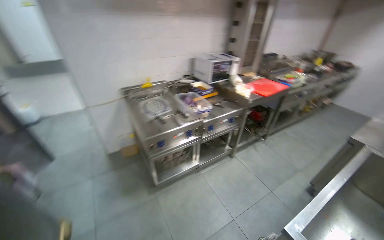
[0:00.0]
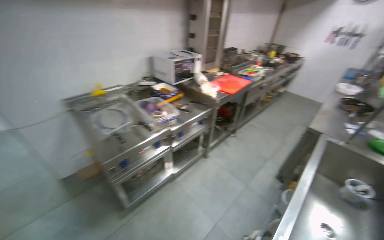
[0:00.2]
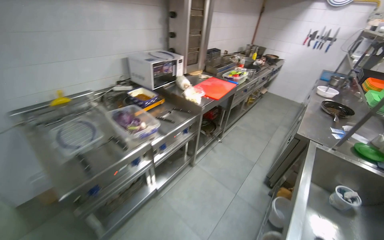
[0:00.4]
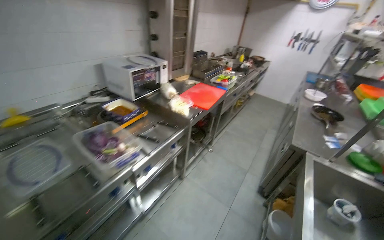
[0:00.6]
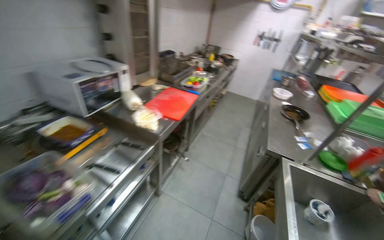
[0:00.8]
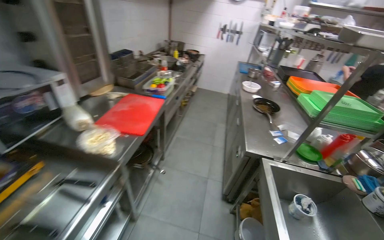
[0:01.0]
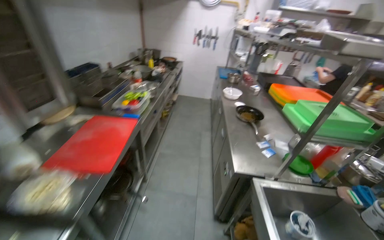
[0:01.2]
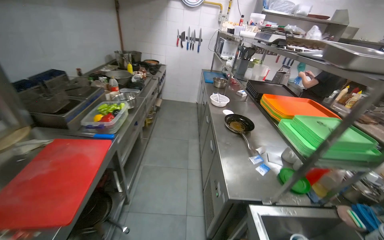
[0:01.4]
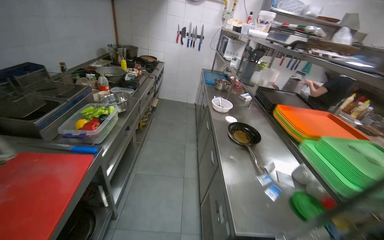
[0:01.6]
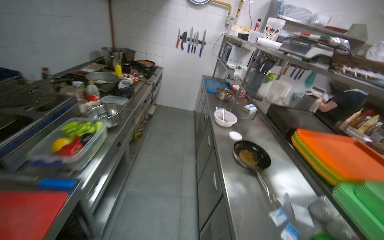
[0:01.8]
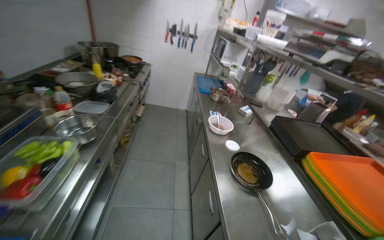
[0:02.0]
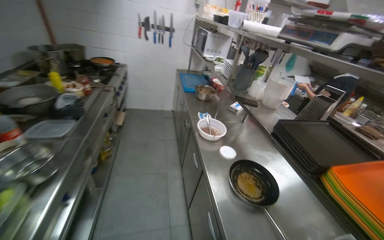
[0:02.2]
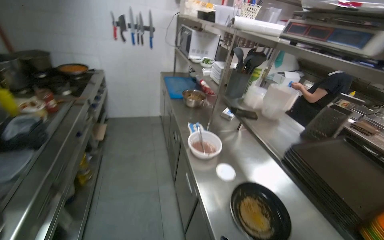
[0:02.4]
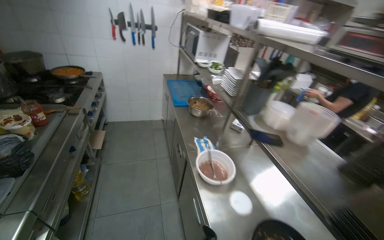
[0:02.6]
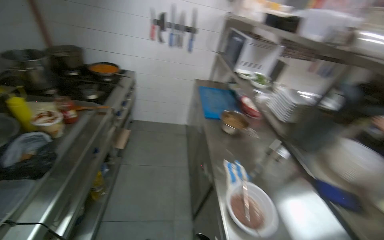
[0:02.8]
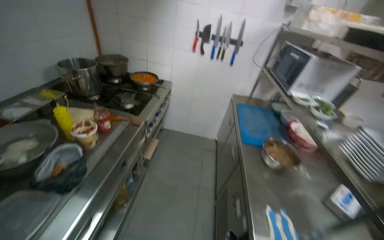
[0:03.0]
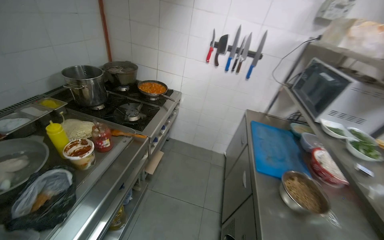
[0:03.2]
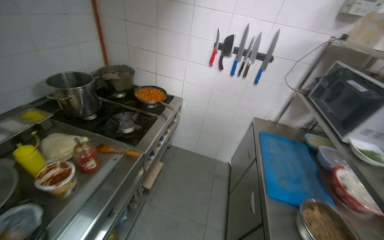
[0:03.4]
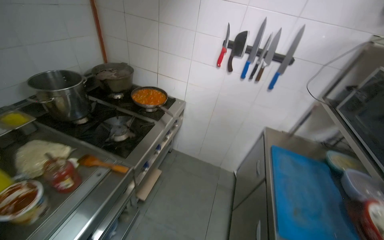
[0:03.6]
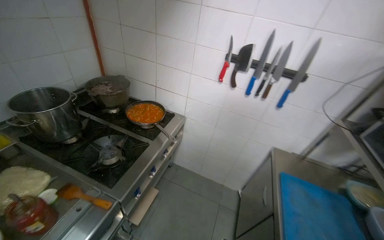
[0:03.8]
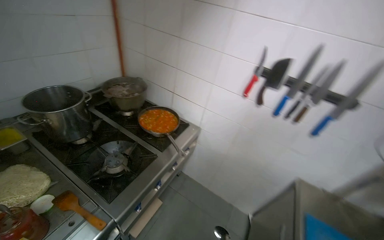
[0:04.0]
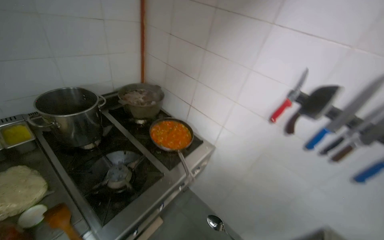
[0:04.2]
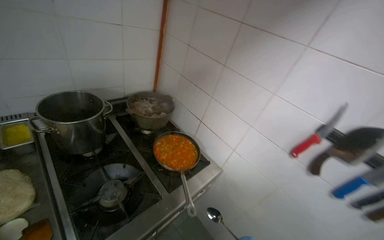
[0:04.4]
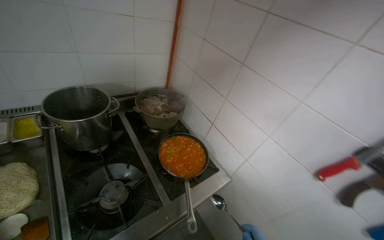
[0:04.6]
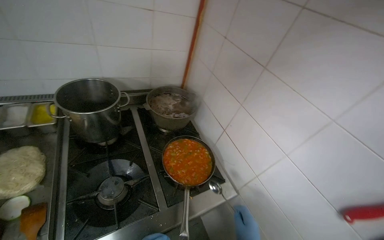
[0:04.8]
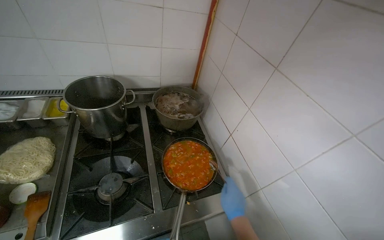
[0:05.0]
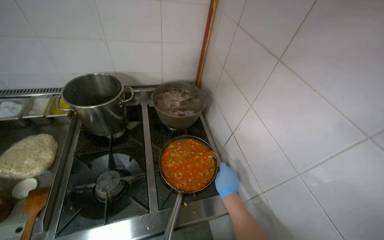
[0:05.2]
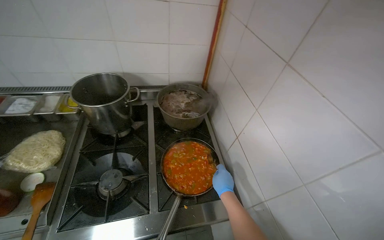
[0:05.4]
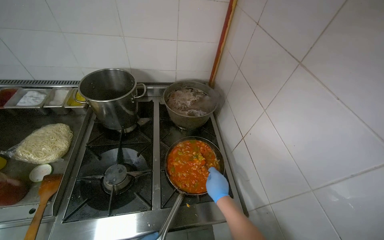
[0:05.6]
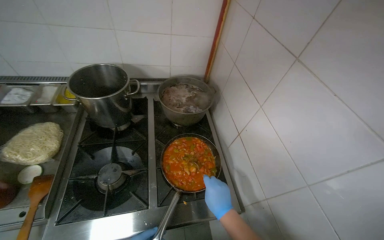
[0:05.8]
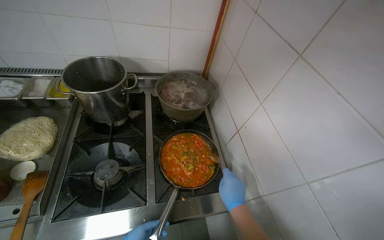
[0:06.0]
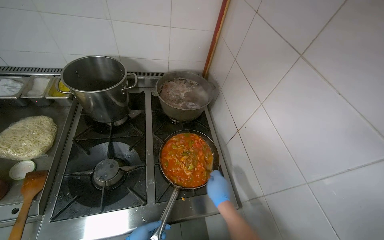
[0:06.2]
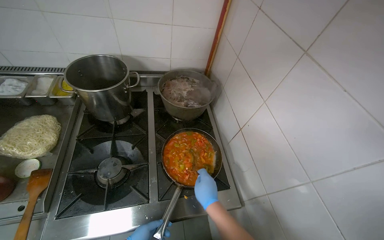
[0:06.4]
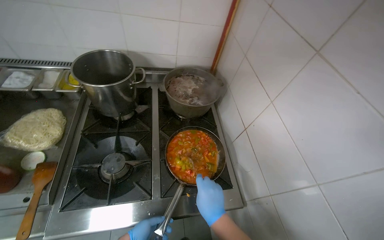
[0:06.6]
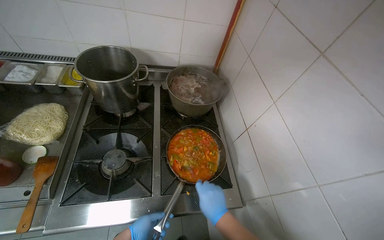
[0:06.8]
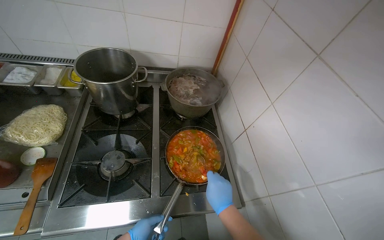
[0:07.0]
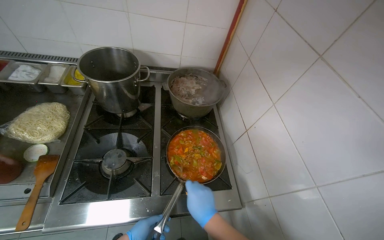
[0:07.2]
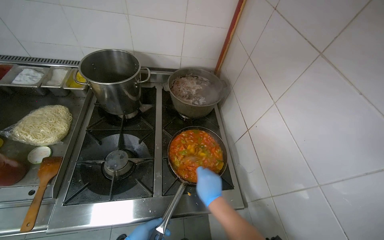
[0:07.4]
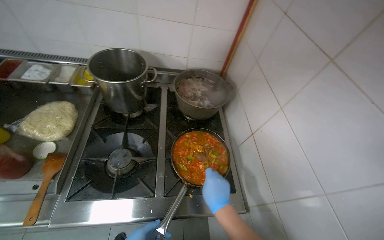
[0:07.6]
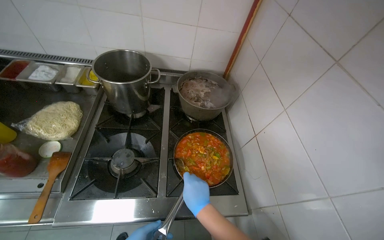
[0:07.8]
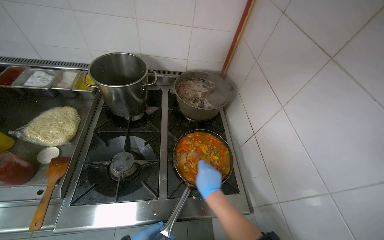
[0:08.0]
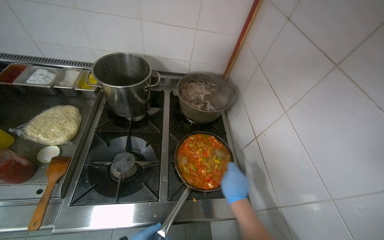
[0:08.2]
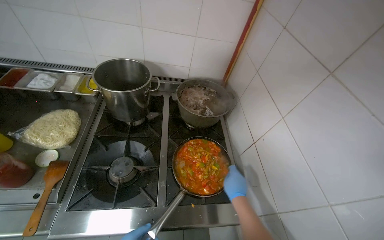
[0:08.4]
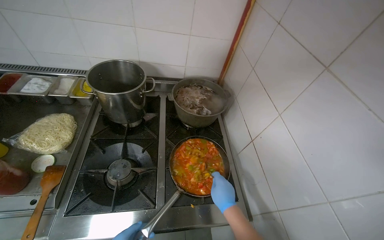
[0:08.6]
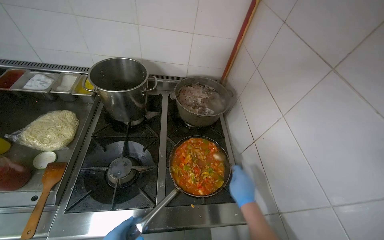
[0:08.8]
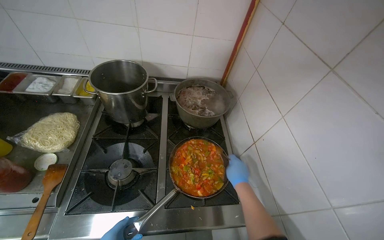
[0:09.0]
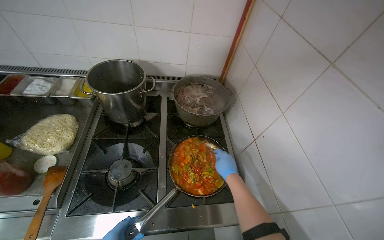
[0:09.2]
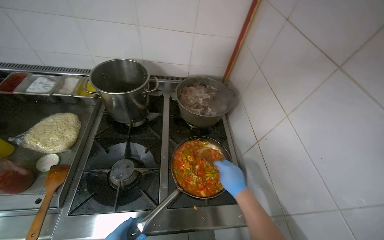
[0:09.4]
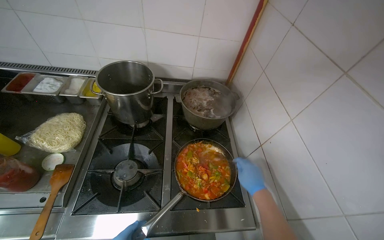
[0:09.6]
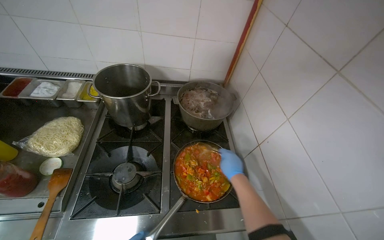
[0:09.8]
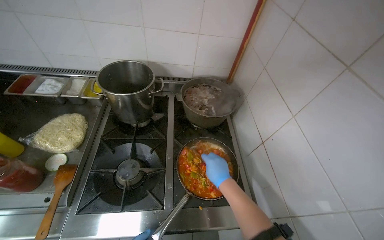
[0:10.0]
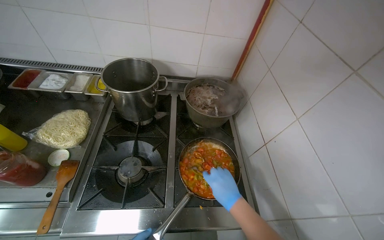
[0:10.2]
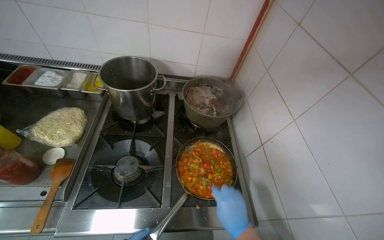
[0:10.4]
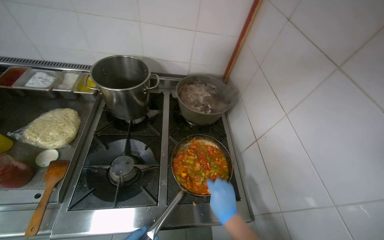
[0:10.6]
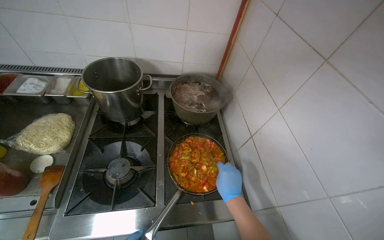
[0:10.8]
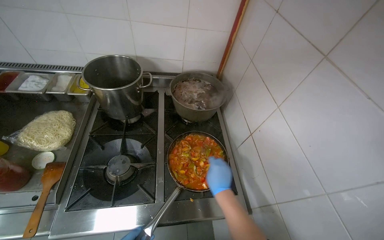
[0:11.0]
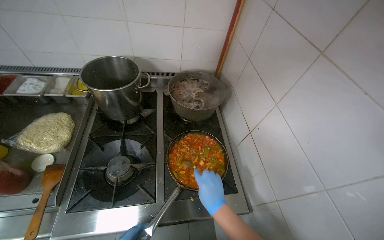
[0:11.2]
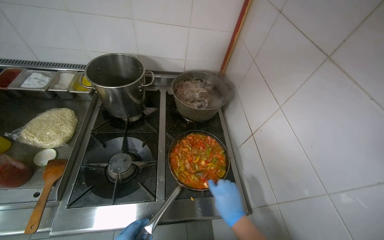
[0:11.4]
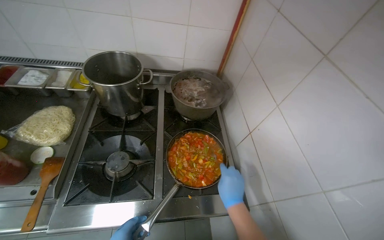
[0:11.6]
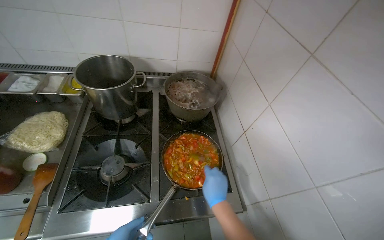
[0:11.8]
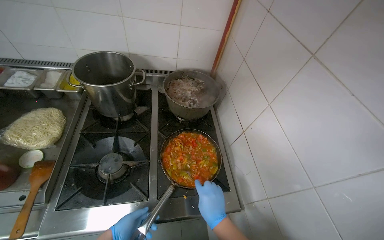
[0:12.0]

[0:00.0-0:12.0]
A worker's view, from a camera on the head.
Job: cooking food.
The whole recording: Adding and stirring vegetables in pan. The worker stirs the vegetables in a pan, tastes them, and adds sauce and seasoning.
0:00.0 to 0:01.6: The head travels some 1.5 m. The wearer's head swings approximately 60 degrees to the right.
0:01.6 to 0:03.0: The camera travels roughly 1.5 m.
0:03.0 to 0:04.4: The camera travels roughly 1 m. The head turns to the left by roughly 40 degrees.
0:04.4 to 0:06.0: The head rotates approximately 30 degrees to the left.
0:06.0 to 0:07.6: The right hand is displaced to the left by some 10 cm.
0:07.6 to 0:09.0: The right hand heads farther from the camera and to the right, covering about 15 cm.
0:09.0 to 0:10.4: The right hand is displaced nearer to the camera by roughly 15 cm.

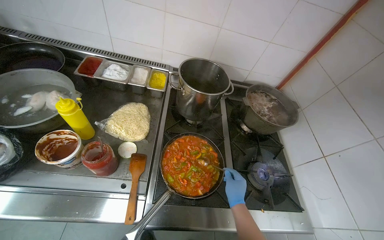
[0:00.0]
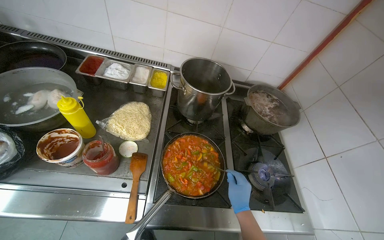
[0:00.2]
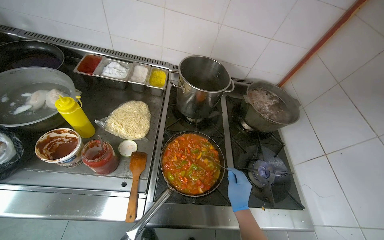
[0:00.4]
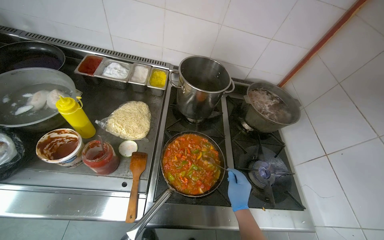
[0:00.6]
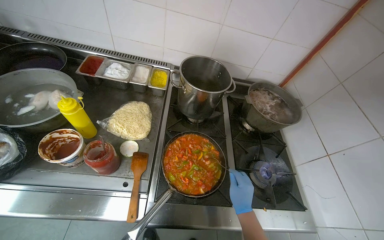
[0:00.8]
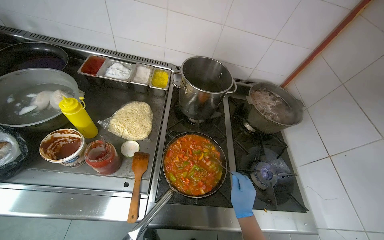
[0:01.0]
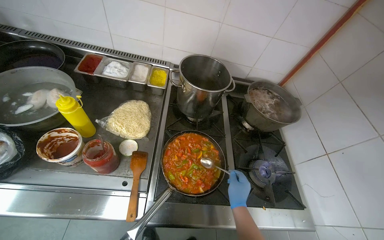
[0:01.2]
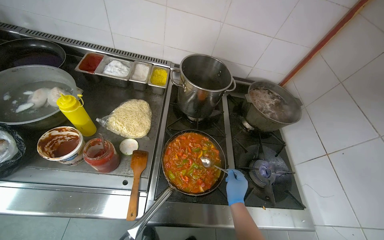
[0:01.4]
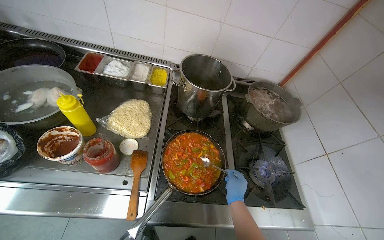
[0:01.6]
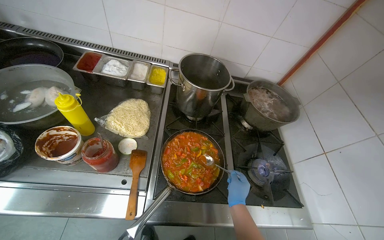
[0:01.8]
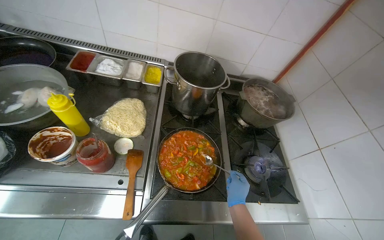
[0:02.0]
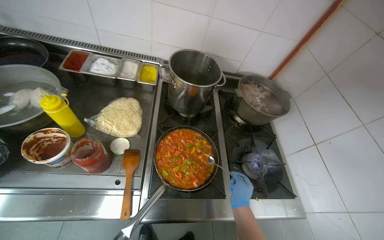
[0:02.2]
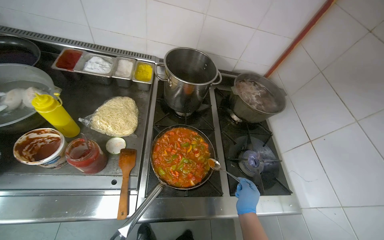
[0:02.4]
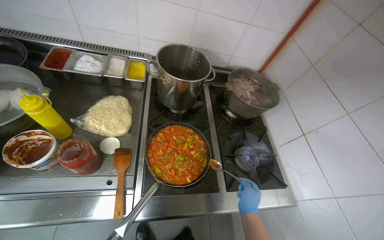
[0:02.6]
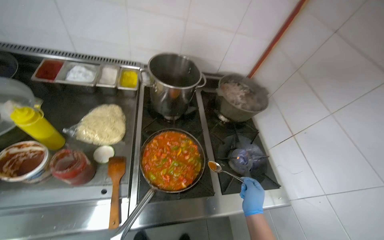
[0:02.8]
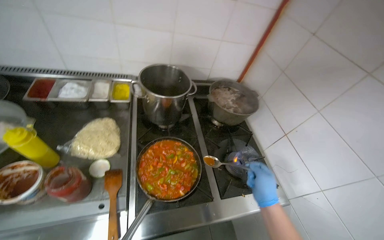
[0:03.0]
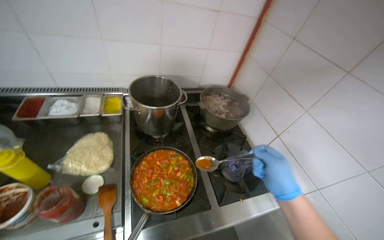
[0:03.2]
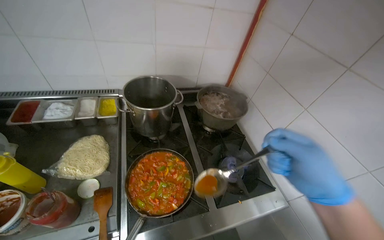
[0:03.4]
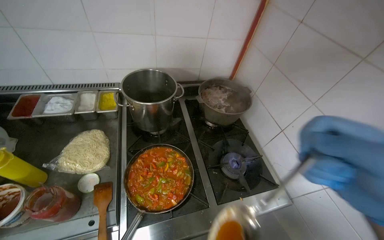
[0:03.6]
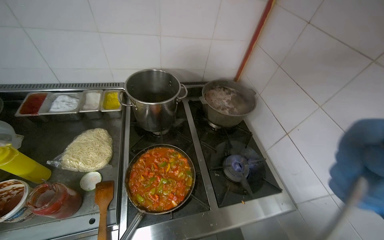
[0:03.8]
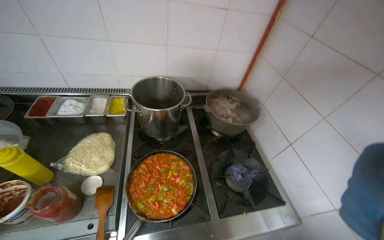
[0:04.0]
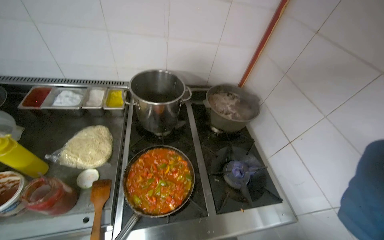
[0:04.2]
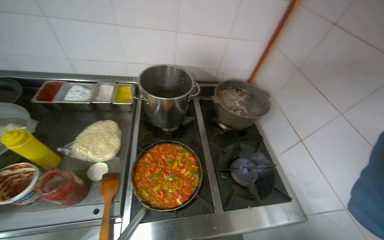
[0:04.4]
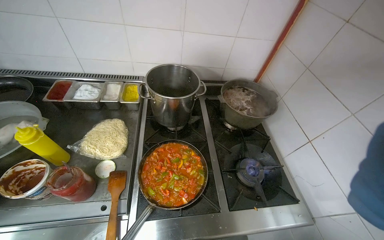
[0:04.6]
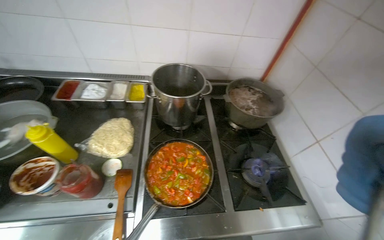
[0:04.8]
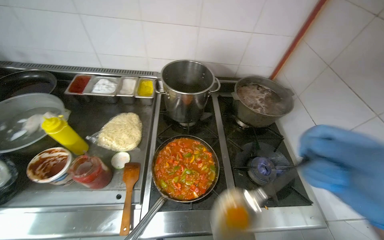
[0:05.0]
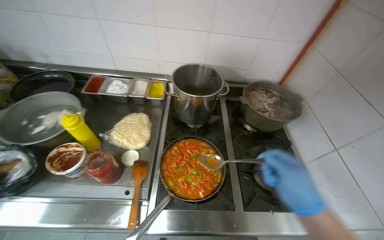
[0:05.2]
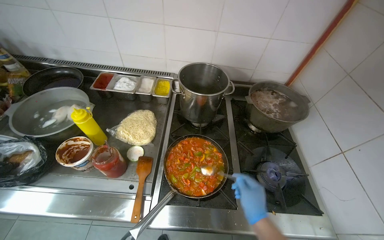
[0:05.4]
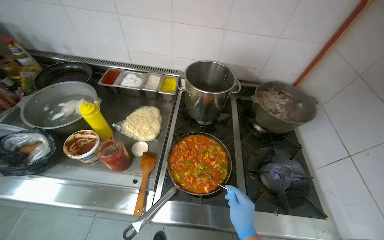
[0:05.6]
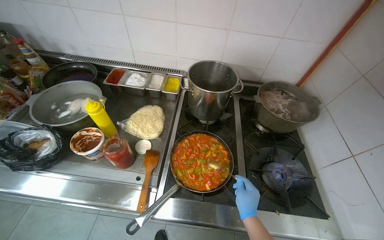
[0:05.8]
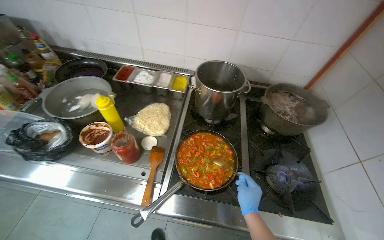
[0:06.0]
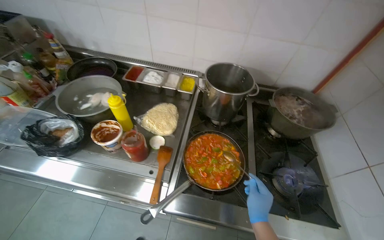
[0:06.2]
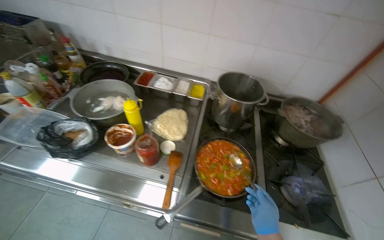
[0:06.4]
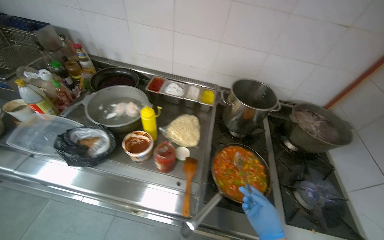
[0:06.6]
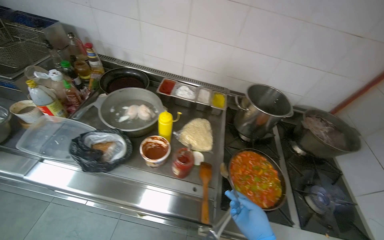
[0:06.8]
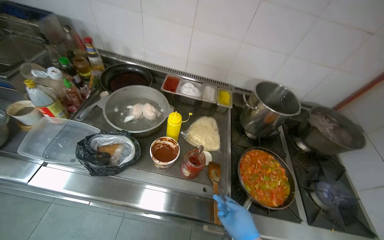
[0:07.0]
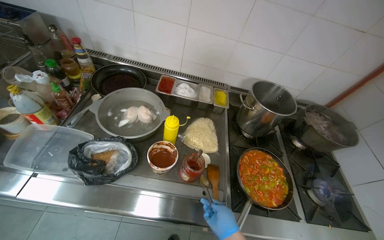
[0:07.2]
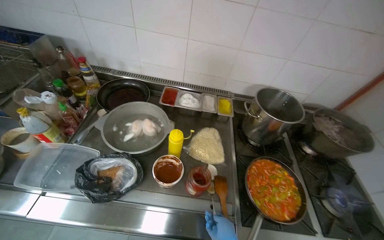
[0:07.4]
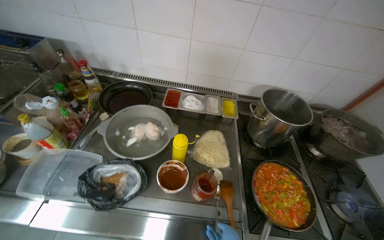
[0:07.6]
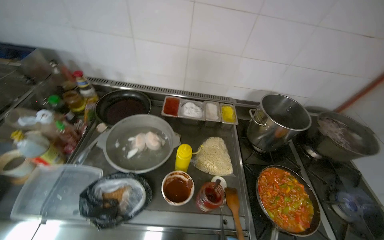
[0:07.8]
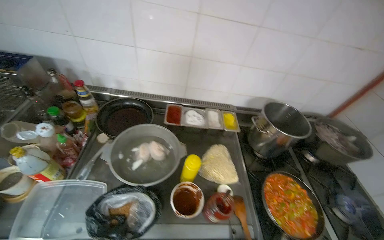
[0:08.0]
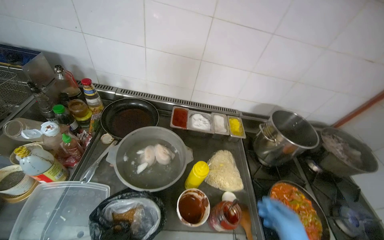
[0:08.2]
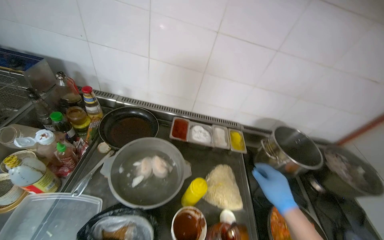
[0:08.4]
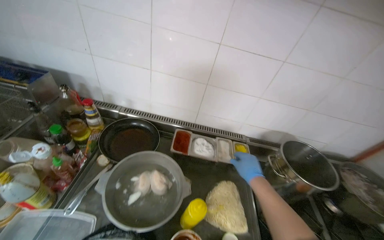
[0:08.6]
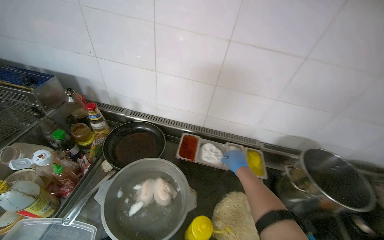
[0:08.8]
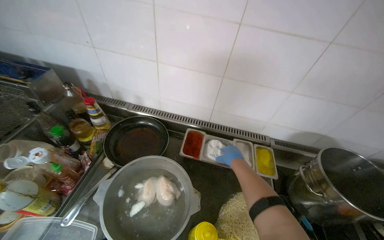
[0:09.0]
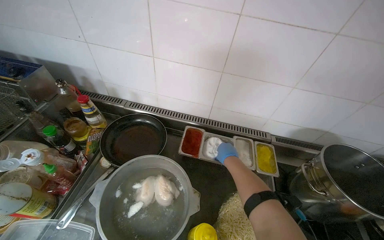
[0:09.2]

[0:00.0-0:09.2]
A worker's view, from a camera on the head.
Job: cooking food.
The whole recording: Adding and stirring vegetables in pan. The worker stirs the vegetables in a pan, tastes them, and adds sauce and seasoning.
0:01.6 to 0:03.0: The right hand is displaced nearer to the camera and to the right by approximately 20 cm.
0:04.6 to 0:06.2: The wearer looks about 15 degrees further to the left.
0:06.2 to 0:07.6: The camera is carried about 40 cm.